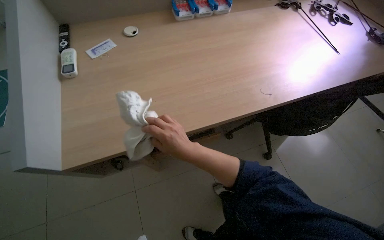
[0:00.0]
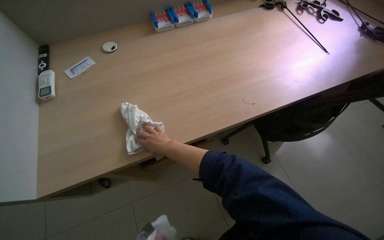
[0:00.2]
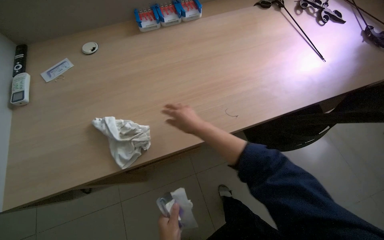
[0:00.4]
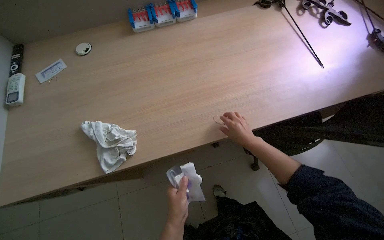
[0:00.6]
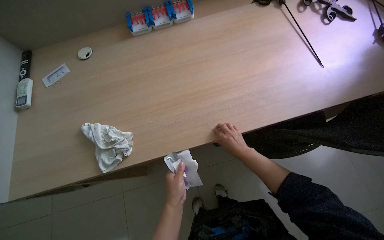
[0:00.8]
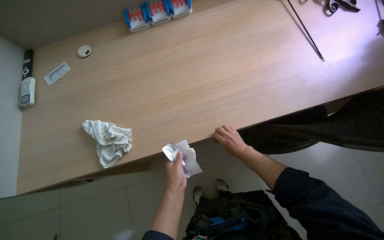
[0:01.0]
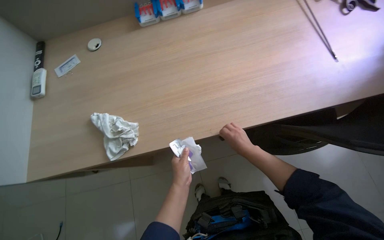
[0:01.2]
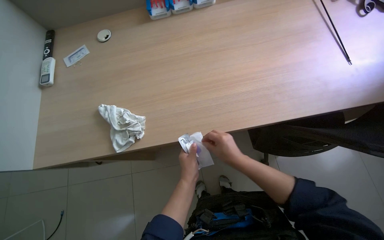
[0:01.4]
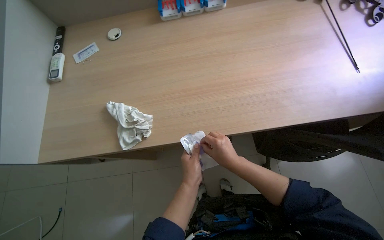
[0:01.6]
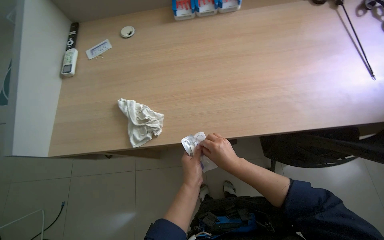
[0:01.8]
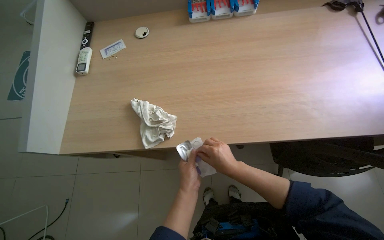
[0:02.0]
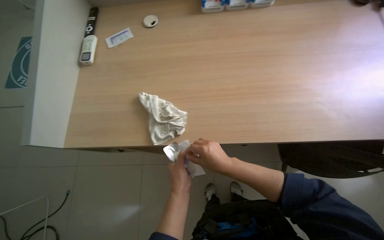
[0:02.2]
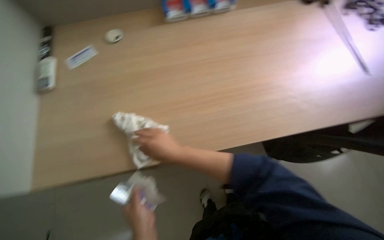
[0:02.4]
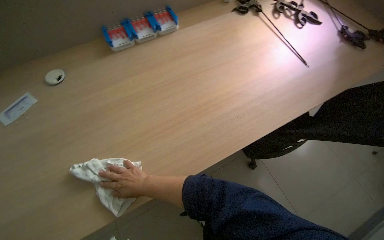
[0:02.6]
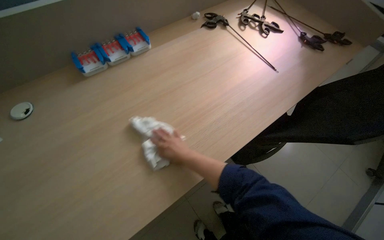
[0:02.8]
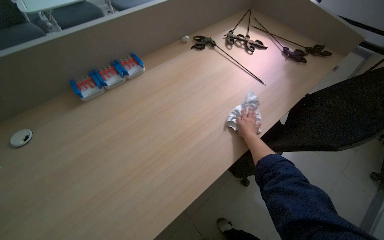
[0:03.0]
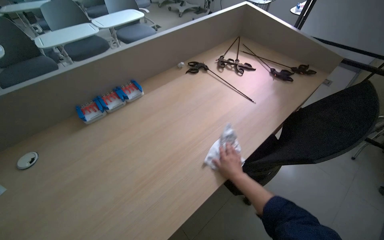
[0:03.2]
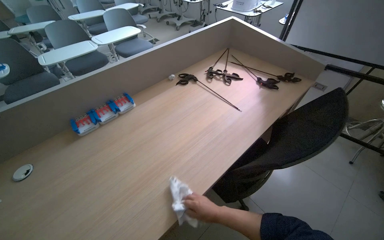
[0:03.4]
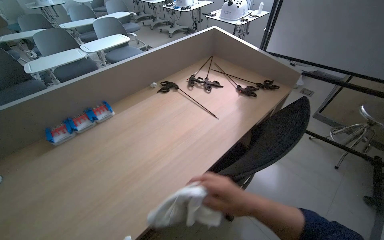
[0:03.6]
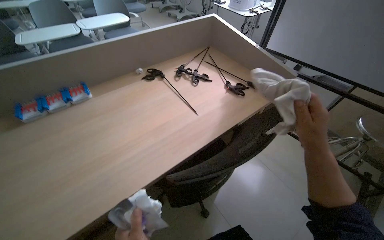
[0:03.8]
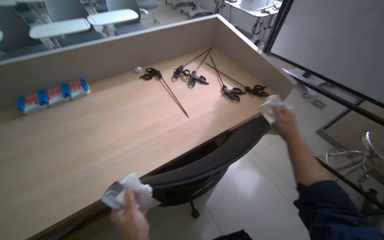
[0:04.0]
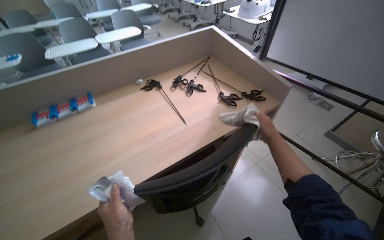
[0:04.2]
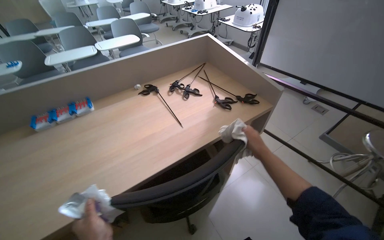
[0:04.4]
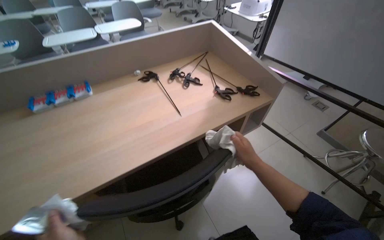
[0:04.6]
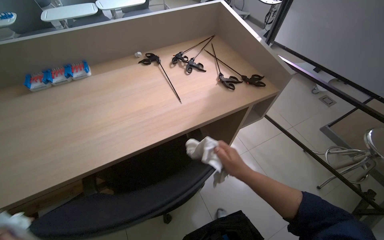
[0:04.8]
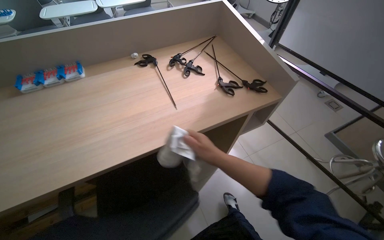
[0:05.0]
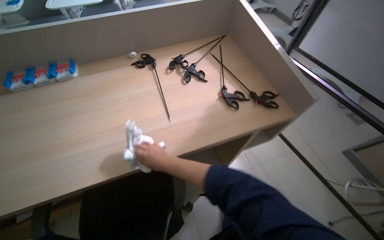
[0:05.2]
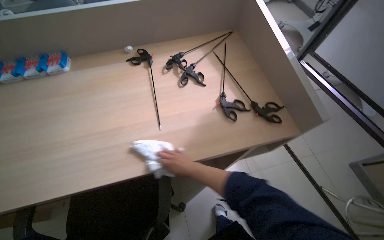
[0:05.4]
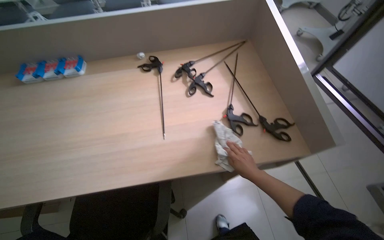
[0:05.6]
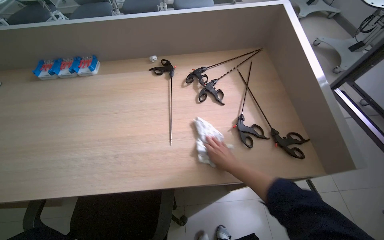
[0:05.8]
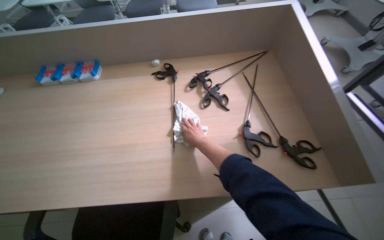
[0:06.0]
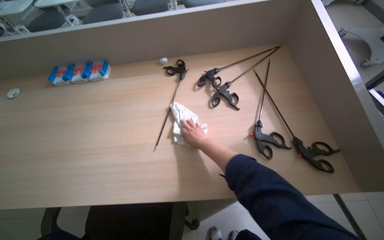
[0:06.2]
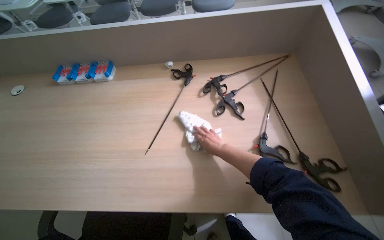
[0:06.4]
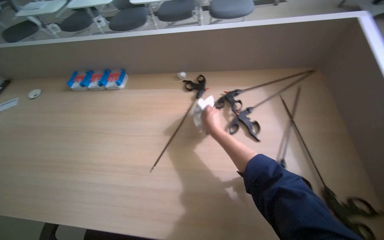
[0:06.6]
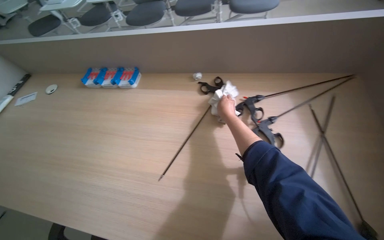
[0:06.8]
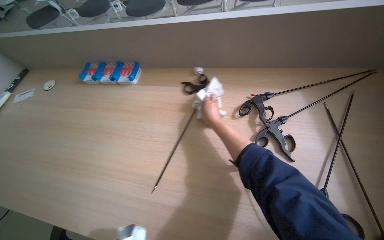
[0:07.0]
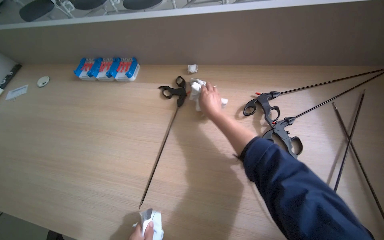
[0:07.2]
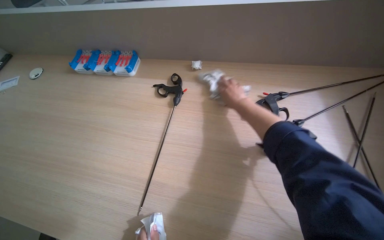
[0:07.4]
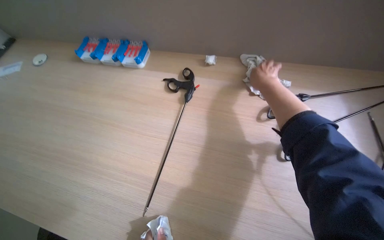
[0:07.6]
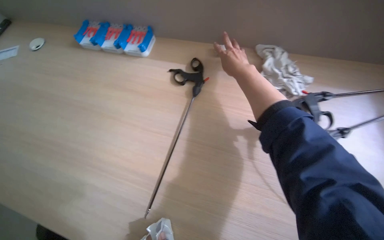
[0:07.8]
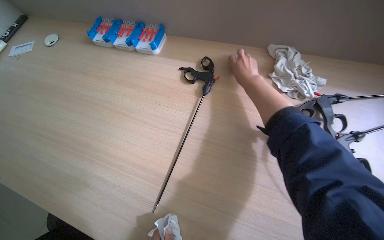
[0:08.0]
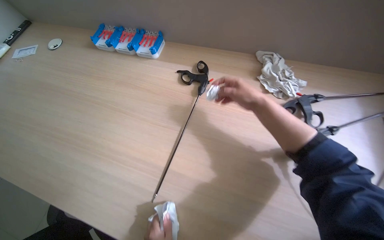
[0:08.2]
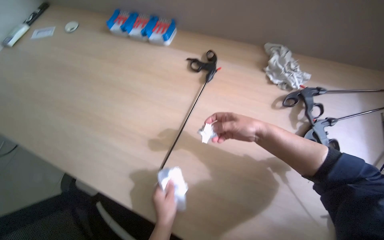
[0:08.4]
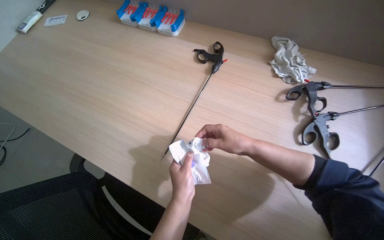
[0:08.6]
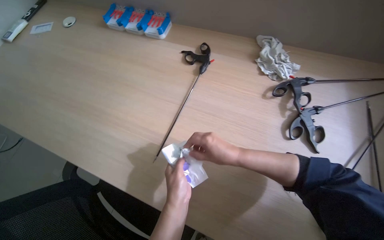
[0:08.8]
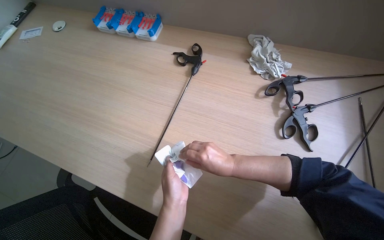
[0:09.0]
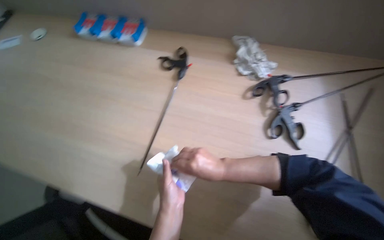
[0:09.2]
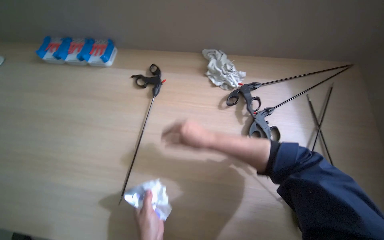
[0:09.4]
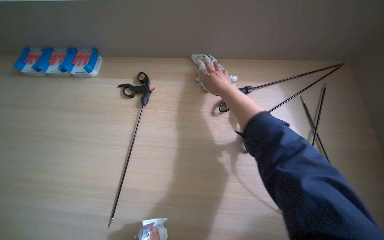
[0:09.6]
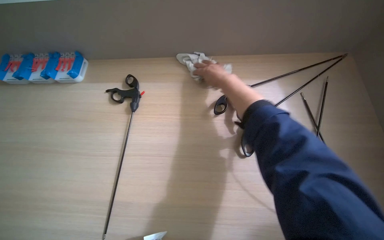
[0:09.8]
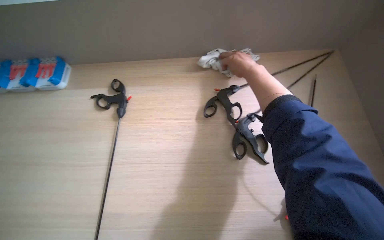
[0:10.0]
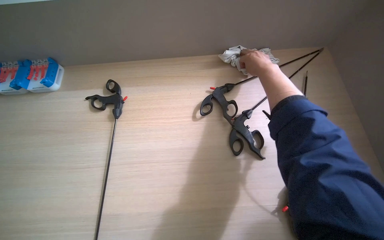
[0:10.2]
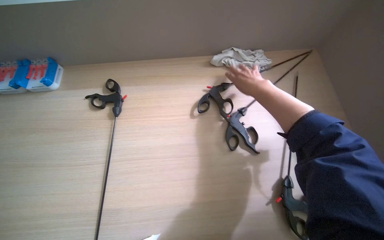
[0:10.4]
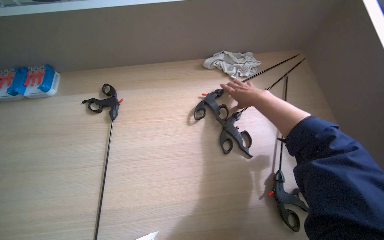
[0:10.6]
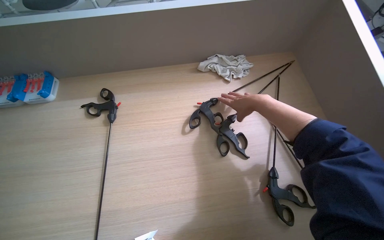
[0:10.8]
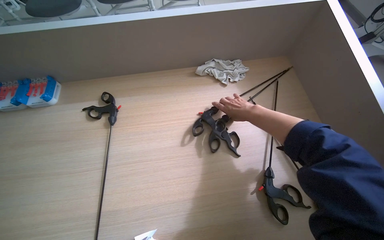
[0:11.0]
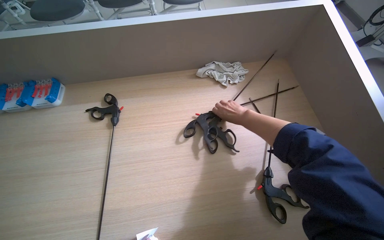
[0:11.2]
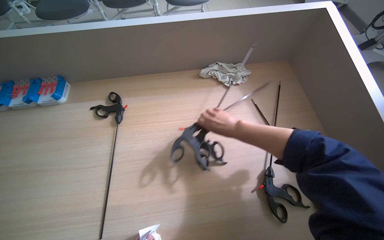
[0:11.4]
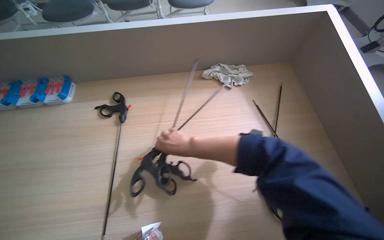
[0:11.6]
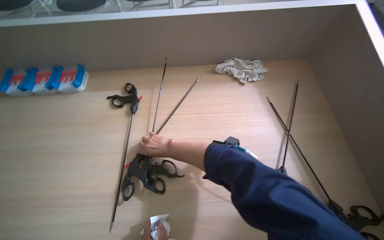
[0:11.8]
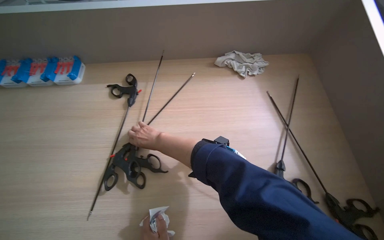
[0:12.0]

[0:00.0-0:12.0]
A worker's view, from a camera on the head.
Job: wiping surfaces.
The whole recording: Wiping wooden desk and organizing items. The worker wipes the wooden desk, moving items such as remotes and cards to clean the surface and drawers.
0:00.0 to 0:01.6: The right hand goes about 35 cm to the right.
0:01.6 to 0:03.0: The wearer looks about 35 degrees further to the right. The view tips upward by roughly 15 degrees.
0:03.0 to 0:04.4: The camera travels to the right, approximately 50 cm. The wearer looks some 10 degrees further upward.
0:04.4 to 0:06.0: The camera is carried about 40 cm. The wearer looks roughly 30 degrees further to the left. The view tilts roughly 15 degrees downward.
0:06.0 to 0:07.6: The wearer looks approximately 20 degrees further to the left. The right hand shifts roughly 35 cm up the picture.
0:07.6 to 0:09.0: The right hand is displaced down the picture and to the left by approximately 35 cm.
0:09.0 to 0:10.4: The wearer's head swings approximately 25 degrees to the right.

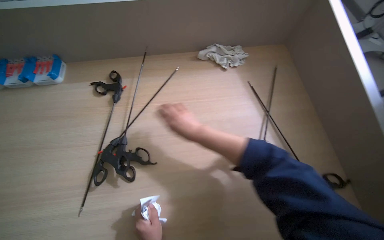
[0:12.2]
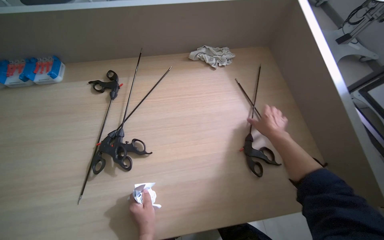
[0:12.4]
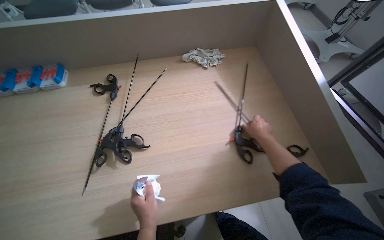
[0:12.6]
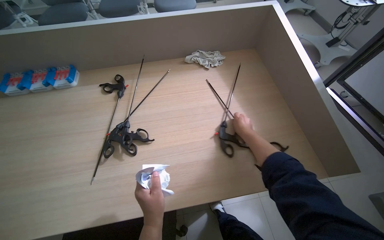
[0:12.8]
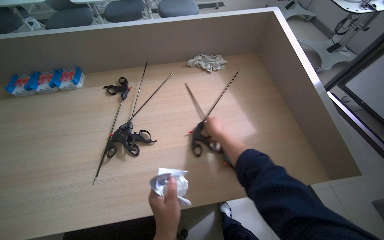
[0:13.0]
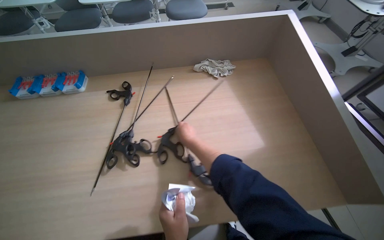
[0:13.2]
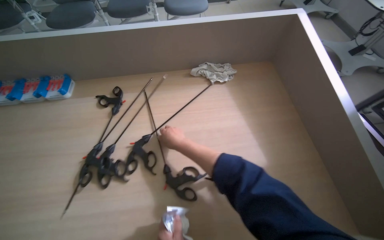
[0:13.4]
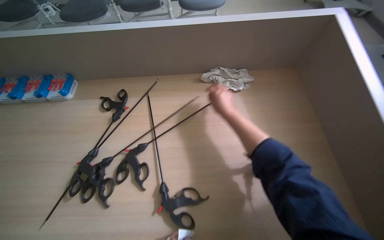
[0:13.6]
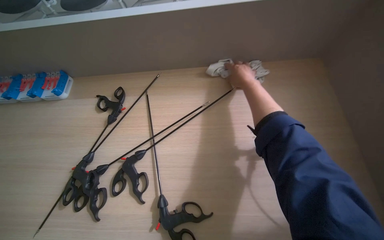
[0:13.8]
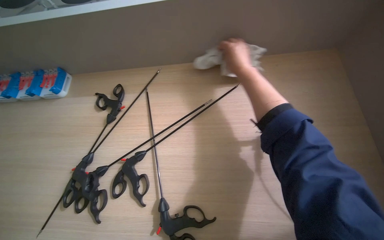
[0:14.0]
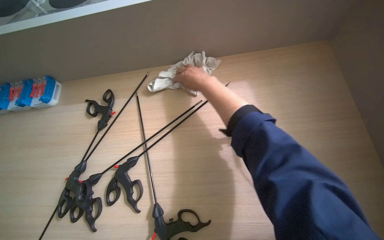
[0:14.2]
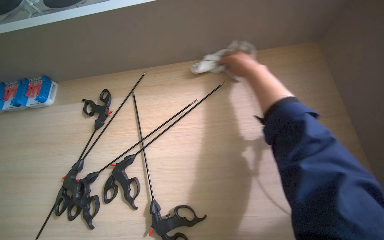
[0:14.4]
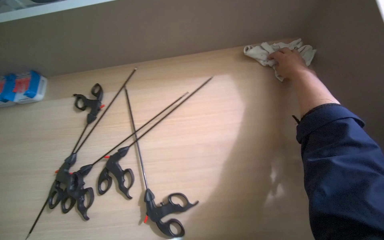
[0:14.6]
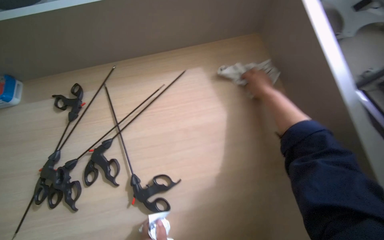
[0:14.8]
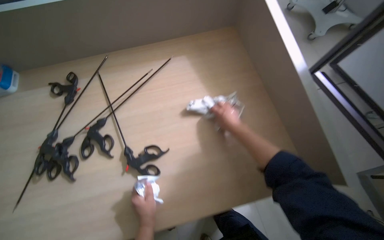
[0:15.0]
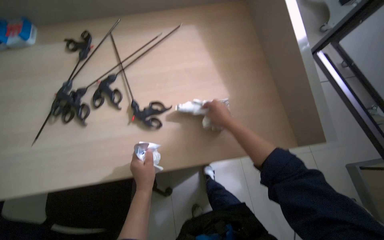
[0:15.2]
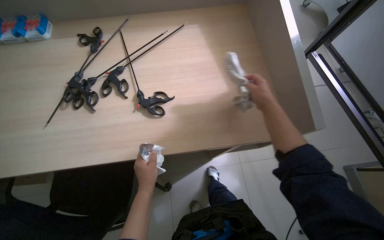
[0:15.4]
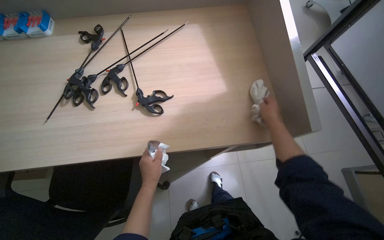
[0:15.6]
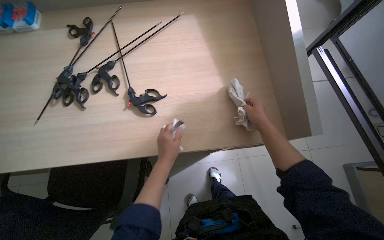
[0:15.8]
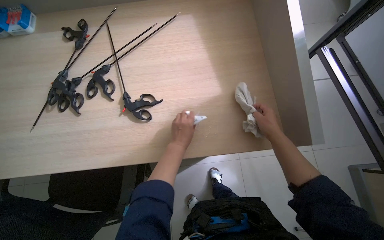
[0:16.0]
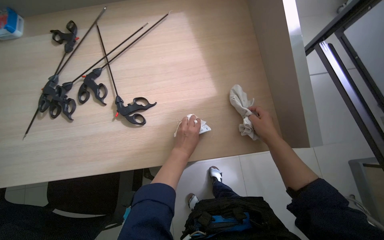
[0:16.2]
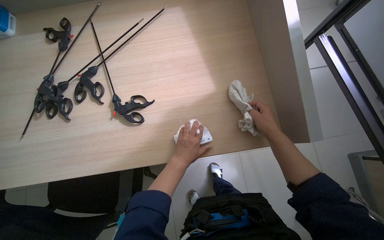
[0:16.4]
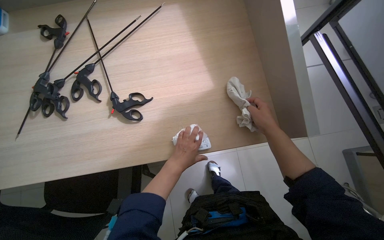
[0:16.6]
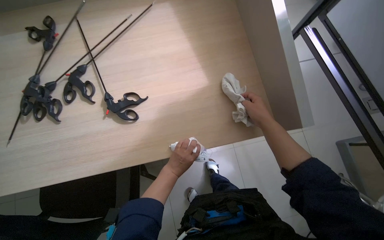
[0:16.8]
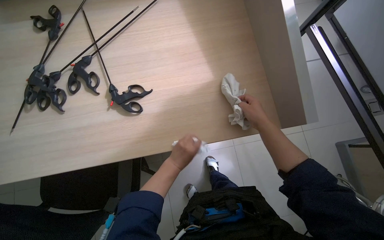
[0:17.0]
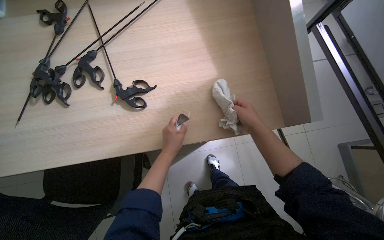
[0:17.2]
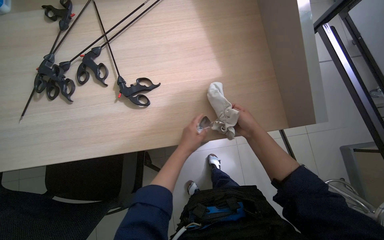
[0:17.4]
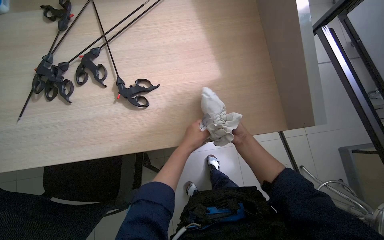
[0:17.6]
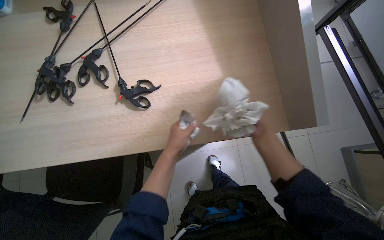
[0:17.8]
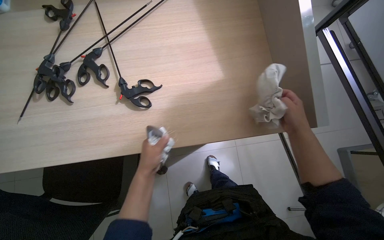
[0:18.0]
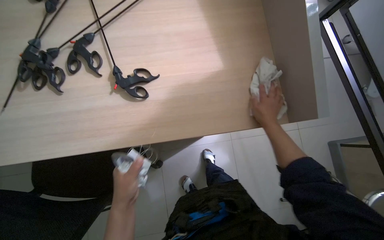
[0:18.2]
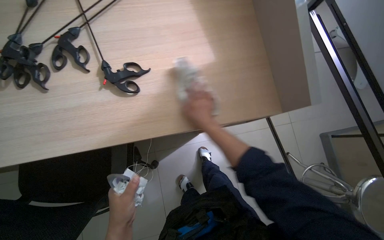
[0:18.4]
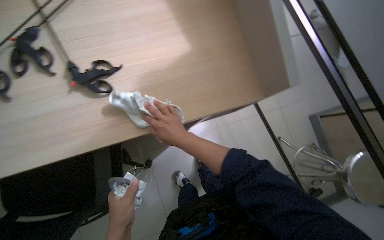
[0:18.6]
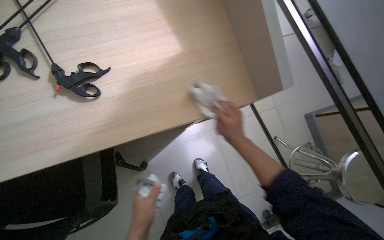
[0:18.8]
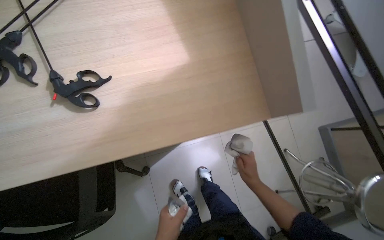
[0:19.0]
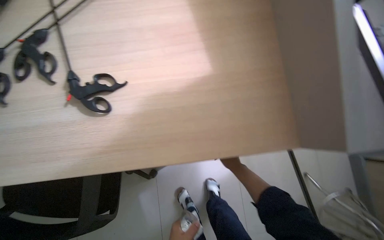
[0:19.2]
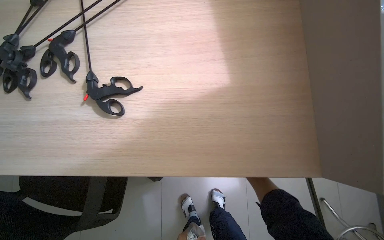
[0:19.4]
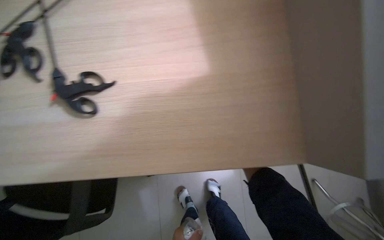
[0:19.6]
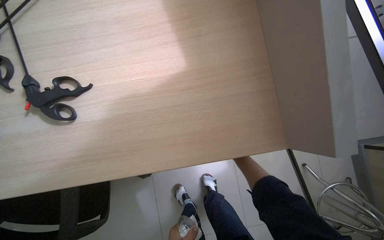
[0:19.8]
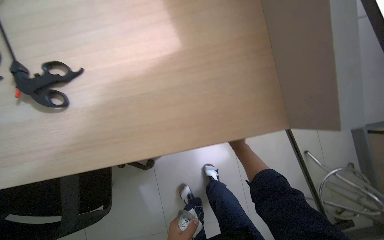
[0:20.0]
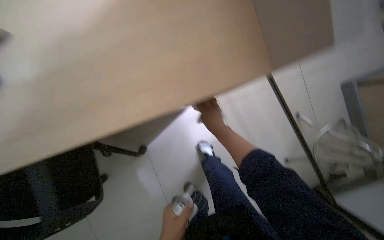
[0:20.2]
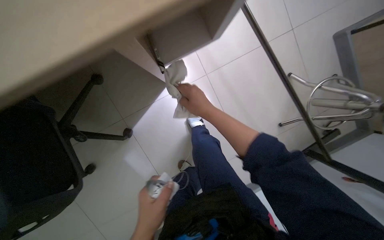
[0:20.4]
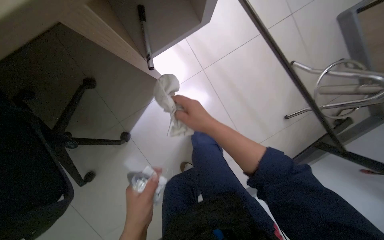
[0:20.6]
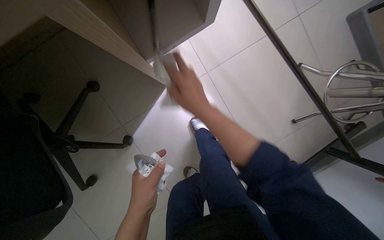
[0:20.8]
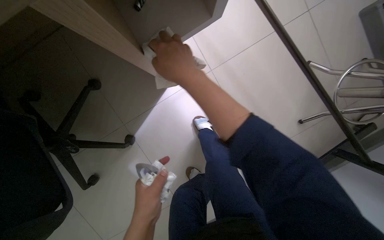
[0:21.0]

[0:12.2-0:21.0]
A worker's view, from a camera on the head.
Job: wiping surfaces.
The whole recording: Wiping wooden desk and organizing items. The worker wipes the wooden desk, moving items such as remotes and cards to clean the surface and drawers.
0:12.2 to 0:13.6: The right hand goes left and right, approximately 30 cm each way, reversing 2 times.
0:13.6 to 0:15.2: The right hand goes to the right and returns, approximately 25 cm each way.
0:15.2 to 0:16.6: The hands both shift to the right by about 15 cm.
0:16.6 to 0:18.0: The right hand moves some 15 cm farther from the camera and comes back, while the left hand travels to the left by approximately 10 cm.
0:19.6 to 0:21.0: The camera pitches downward, by some 20 degrees.
